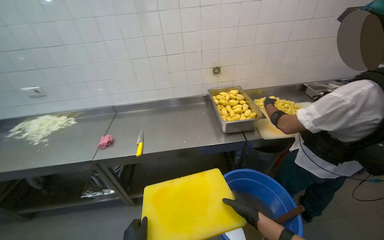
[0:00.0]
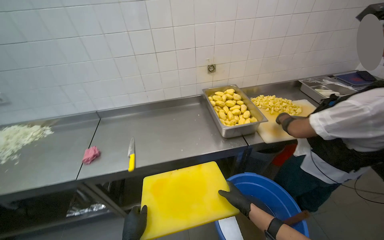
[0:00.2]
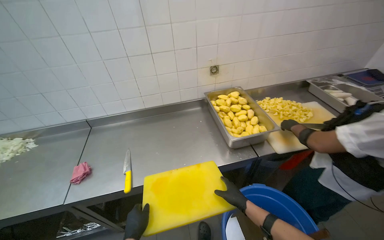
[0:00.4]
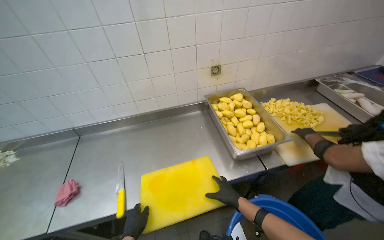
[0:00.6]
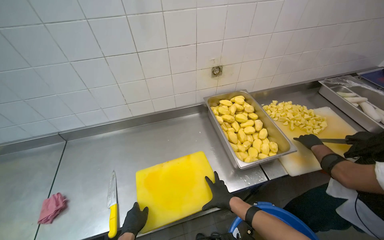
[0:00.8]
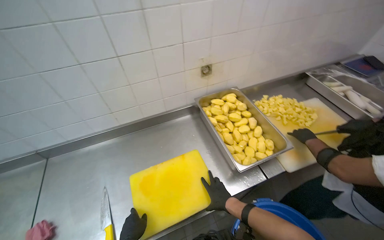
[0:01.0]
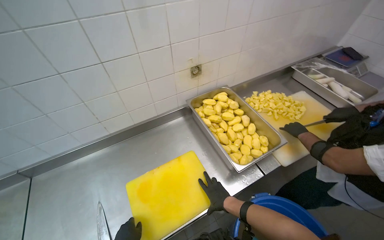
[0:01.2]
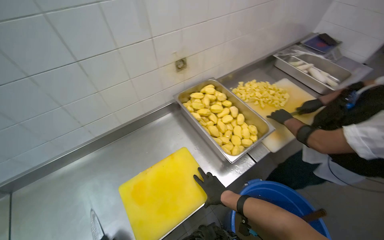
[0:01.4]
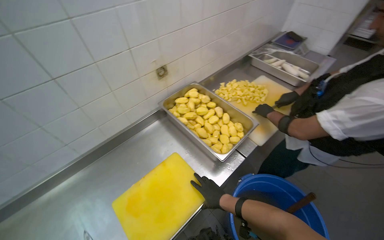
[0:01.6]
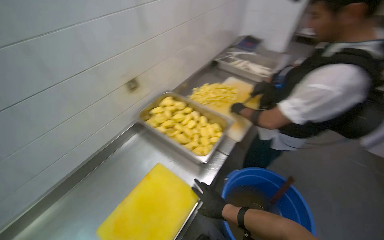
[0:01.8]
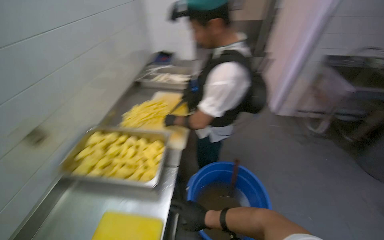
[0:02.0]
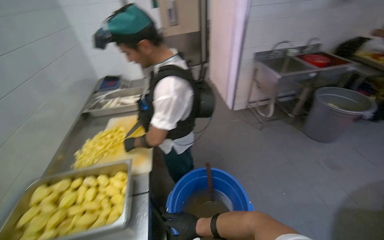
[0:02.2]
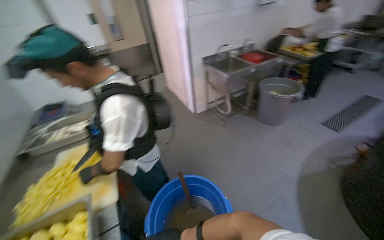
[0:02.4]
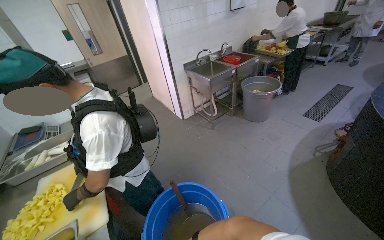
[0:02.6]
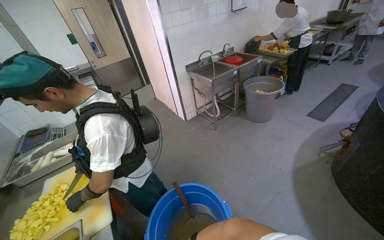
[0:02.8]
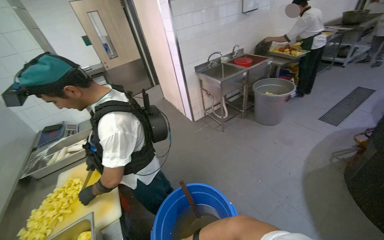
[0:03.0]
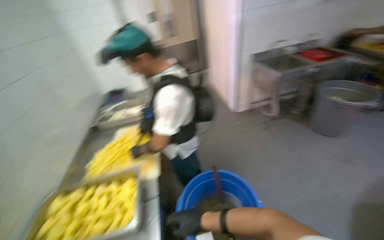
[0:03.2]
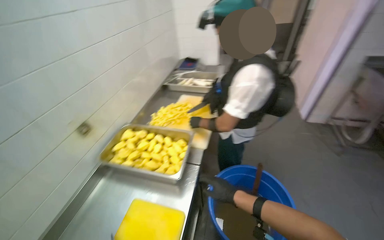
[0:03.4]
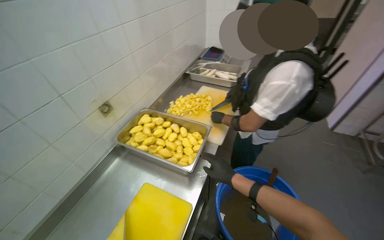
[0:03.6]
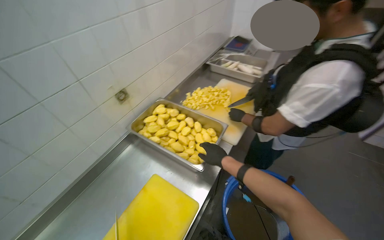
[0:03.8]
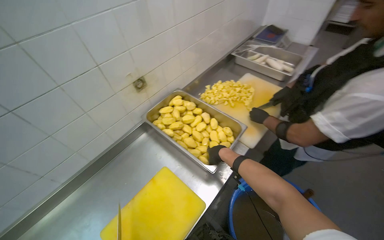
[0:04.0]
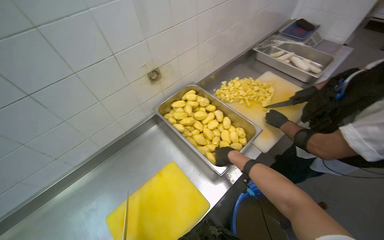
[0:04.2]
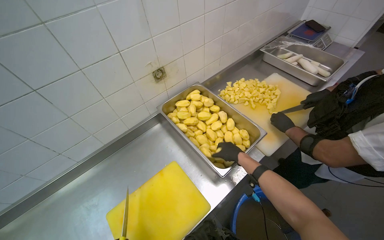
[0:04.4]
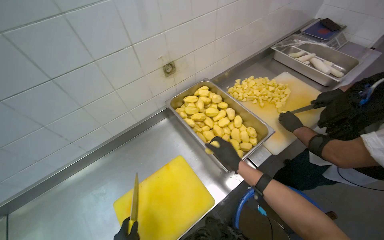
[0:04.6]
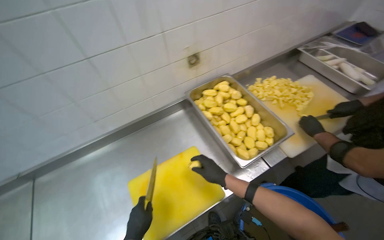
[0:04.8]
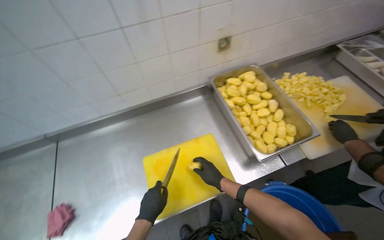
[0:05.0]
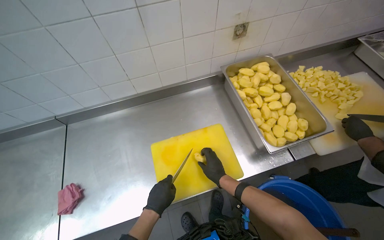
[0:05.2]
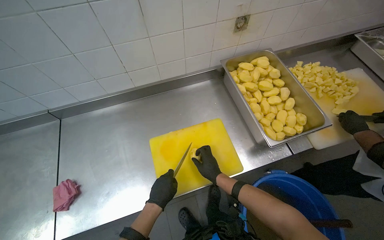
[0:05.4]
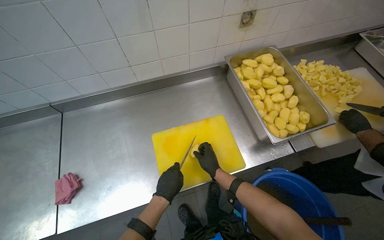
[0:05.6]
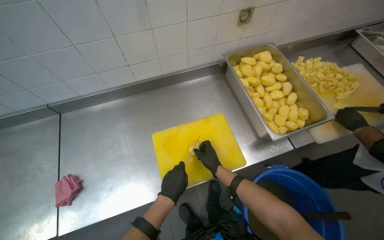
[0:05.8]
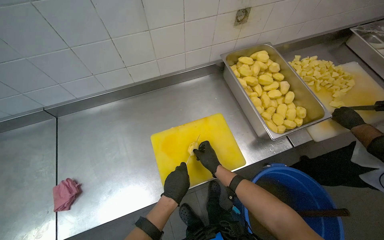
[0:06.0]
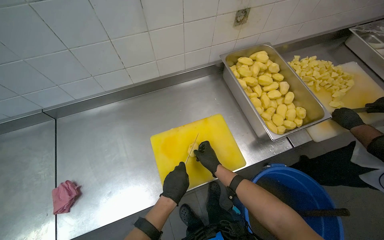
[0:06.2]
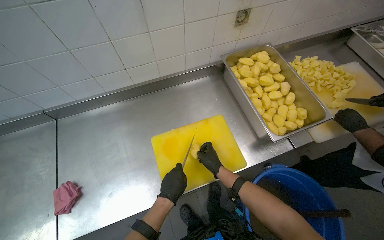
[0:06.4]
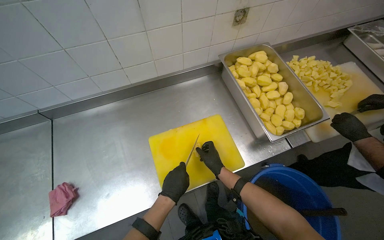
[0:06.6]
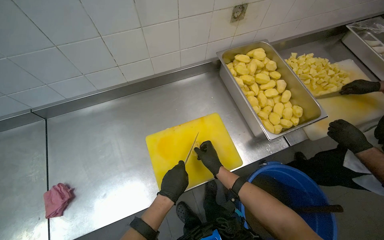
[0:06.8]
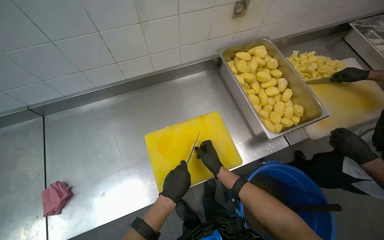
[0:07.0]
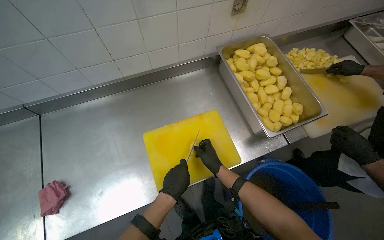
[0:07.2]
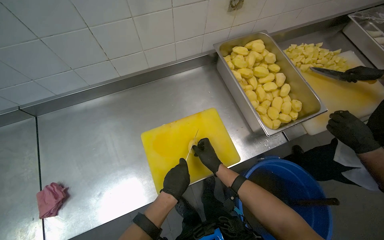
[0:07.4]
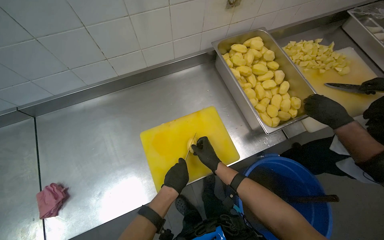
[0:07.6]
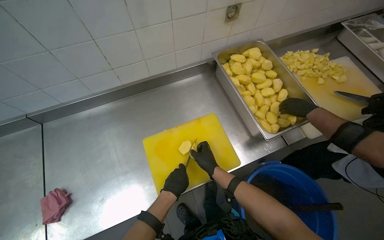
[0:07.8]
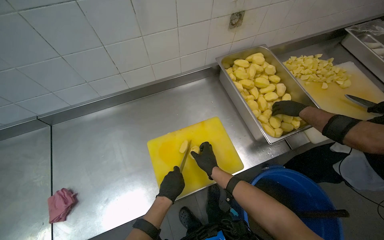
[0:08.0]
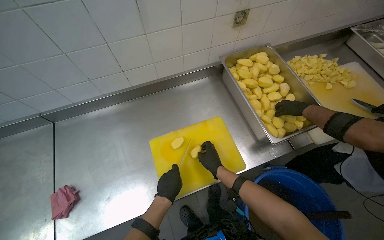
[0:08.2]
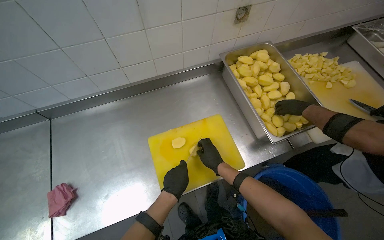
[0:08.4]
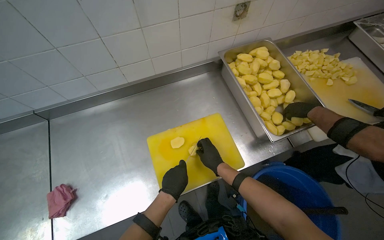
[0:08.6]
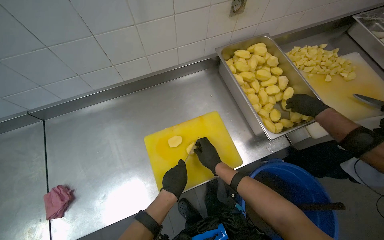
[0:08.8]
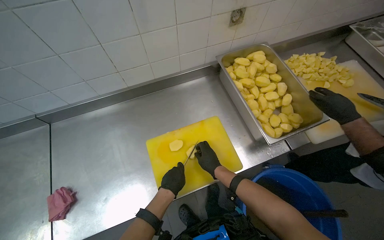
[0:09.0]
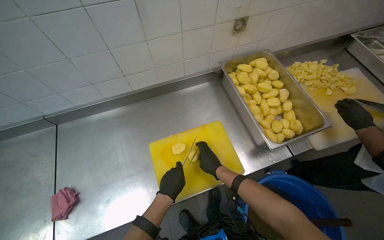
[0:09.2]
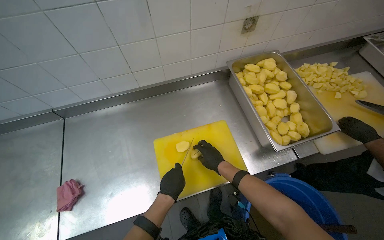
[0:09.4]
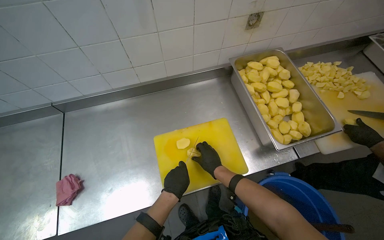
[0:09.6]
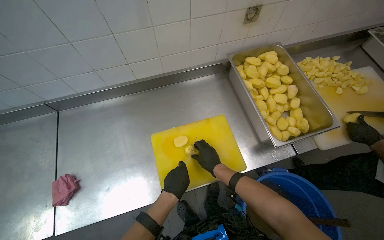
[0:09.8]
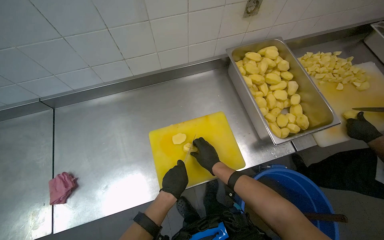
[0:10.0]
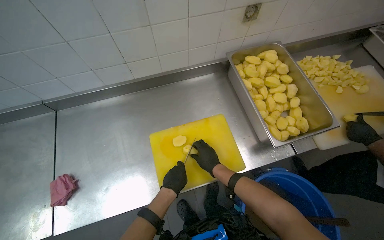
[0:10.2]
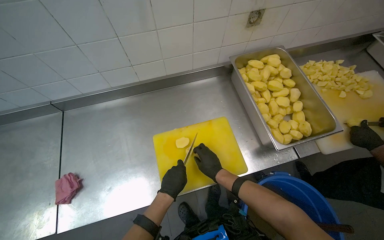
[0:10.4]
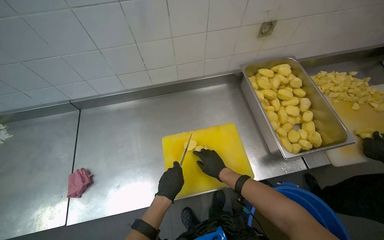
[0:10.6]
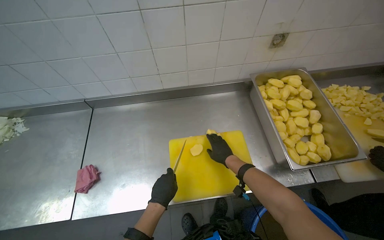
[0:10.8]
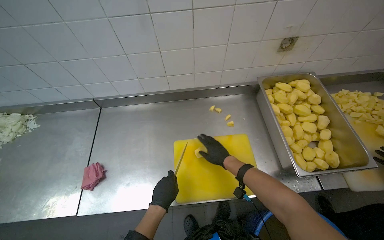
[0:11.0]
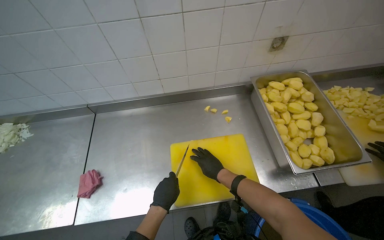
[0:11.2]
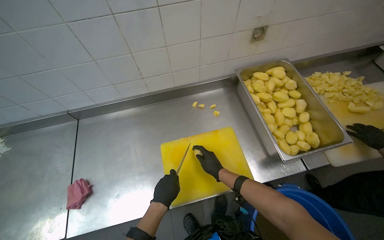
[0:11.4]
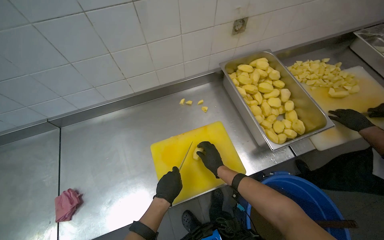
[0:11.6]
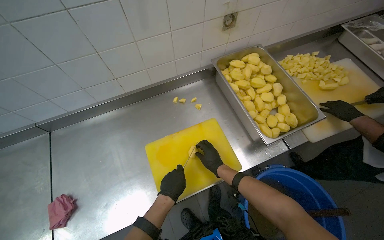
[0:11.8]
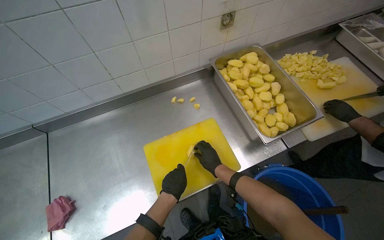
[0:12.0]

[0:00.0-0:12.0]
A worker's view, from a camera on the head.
Job: preparing food.
The whole recording: Chopping potatoes into cubes. The worker chops peeled potatoes into small cubes on a yellow cutting board.
0:00.0 to 0:01.6: The camera travels about 70 cm. The wearer looks roughly 35 degrees further to the right. The view tilts approximately 15 degrees downward.
0:01.6 to 0:03.0: The wearer's head swings approximately 80 degrees to the right. The camera pitches upward, by approximately 15 degrees.
0:03.0 to 0:04.4: The wearer looks about 80 degrees further to the left. The camera pitches downward, by roughly 25 degrees.
0:04.4 to 0:06.0: The right hand shifts about 35 cm to the left and down the picture.
0:06.0 to 0:10.4: The hands work in one place, with small movements.

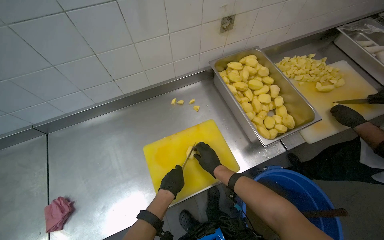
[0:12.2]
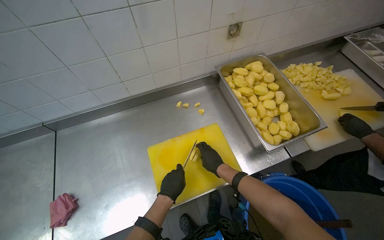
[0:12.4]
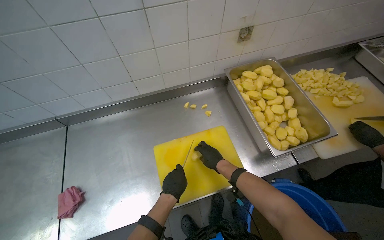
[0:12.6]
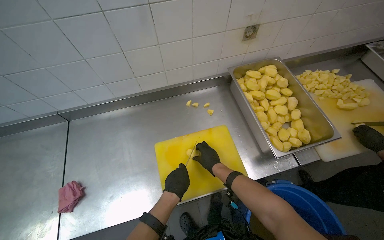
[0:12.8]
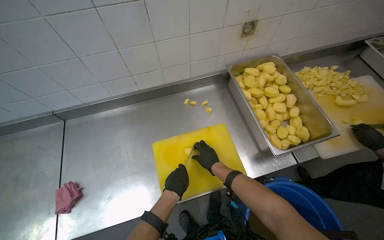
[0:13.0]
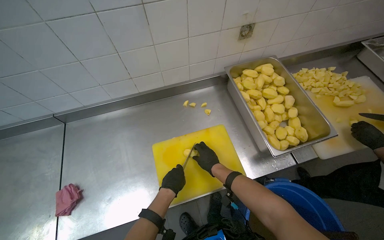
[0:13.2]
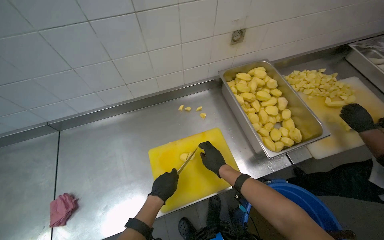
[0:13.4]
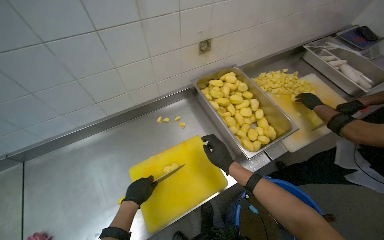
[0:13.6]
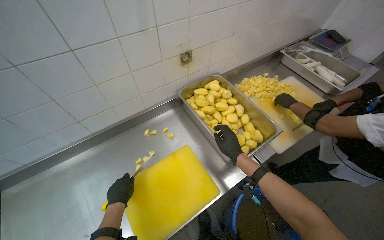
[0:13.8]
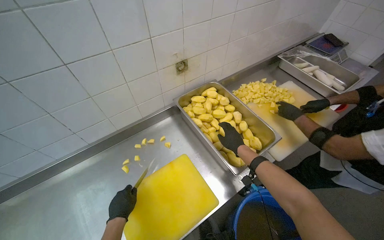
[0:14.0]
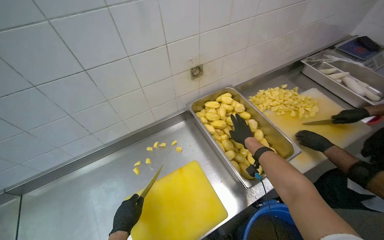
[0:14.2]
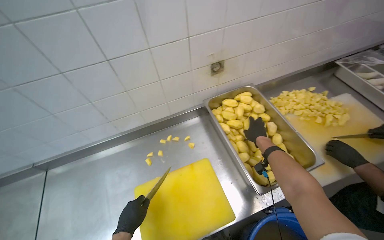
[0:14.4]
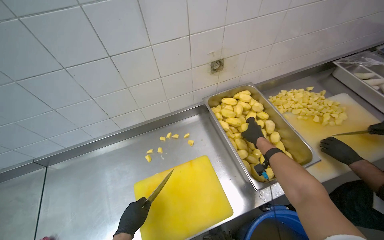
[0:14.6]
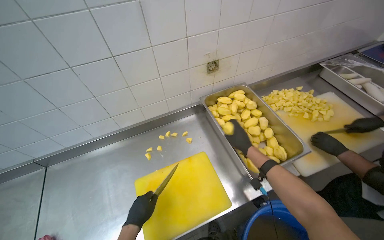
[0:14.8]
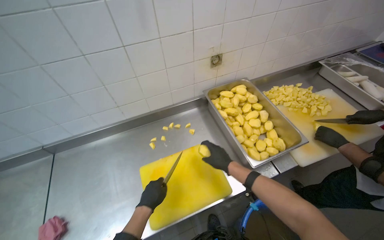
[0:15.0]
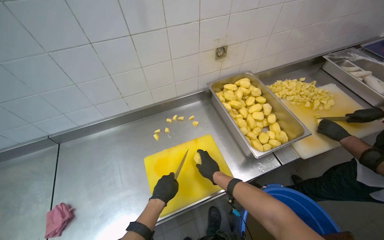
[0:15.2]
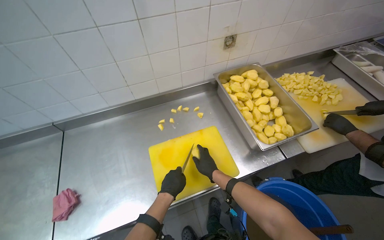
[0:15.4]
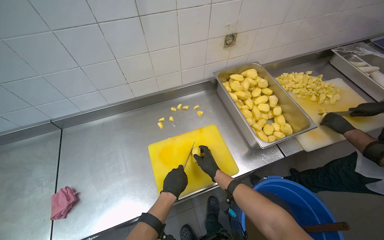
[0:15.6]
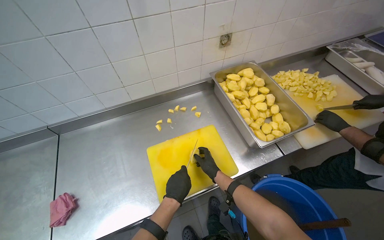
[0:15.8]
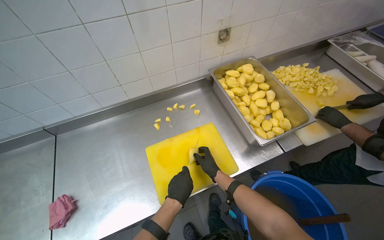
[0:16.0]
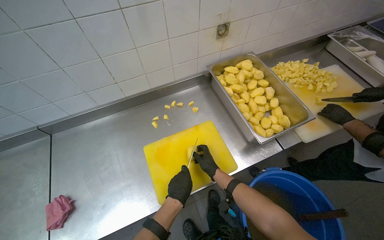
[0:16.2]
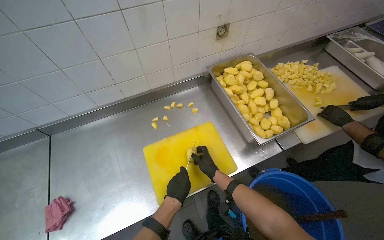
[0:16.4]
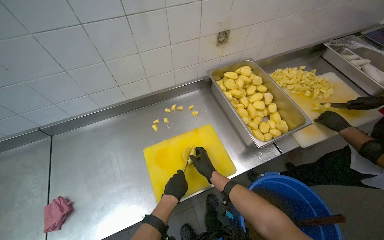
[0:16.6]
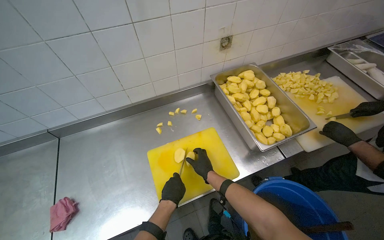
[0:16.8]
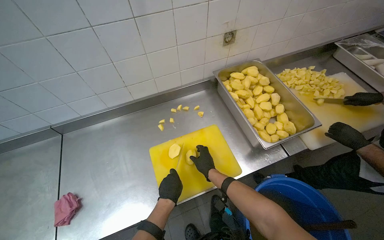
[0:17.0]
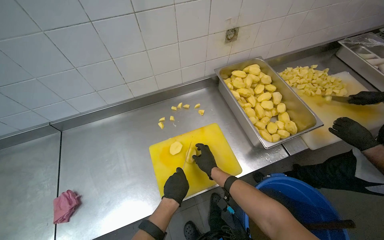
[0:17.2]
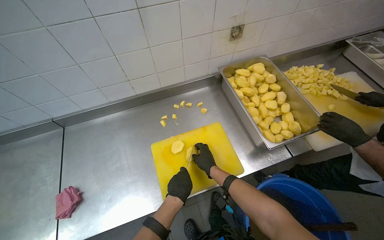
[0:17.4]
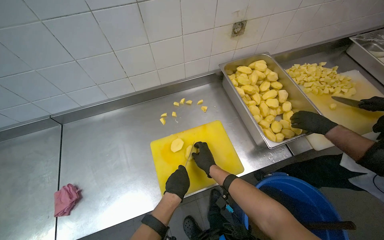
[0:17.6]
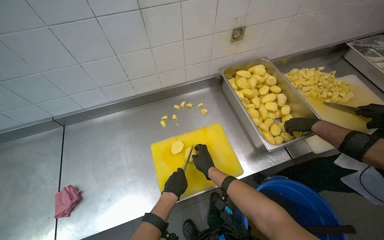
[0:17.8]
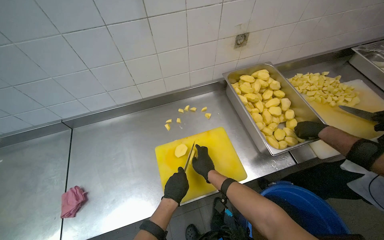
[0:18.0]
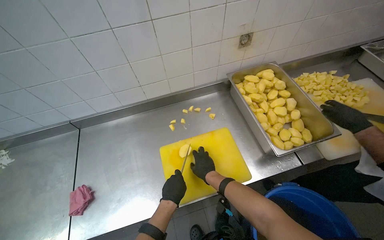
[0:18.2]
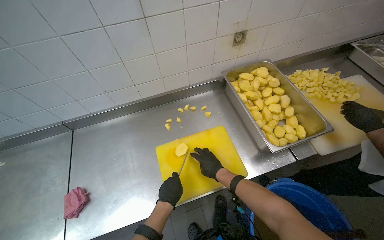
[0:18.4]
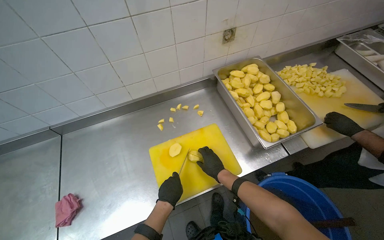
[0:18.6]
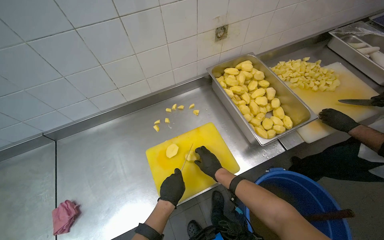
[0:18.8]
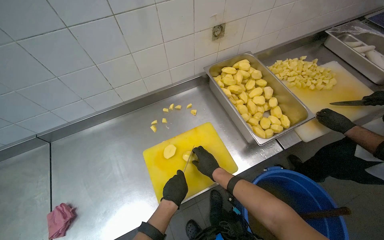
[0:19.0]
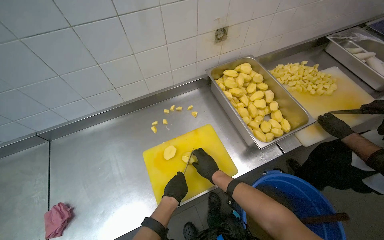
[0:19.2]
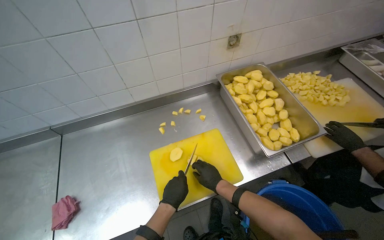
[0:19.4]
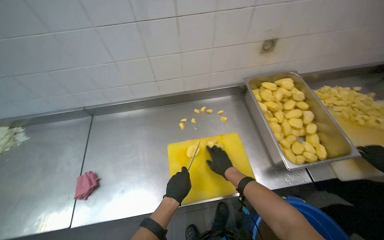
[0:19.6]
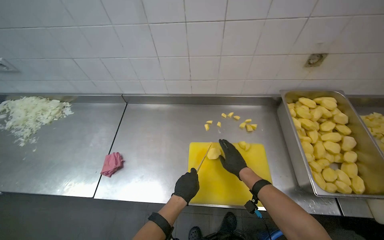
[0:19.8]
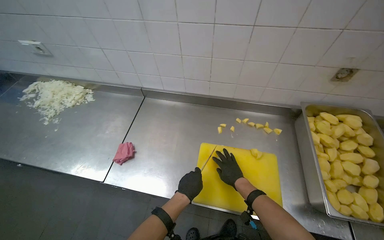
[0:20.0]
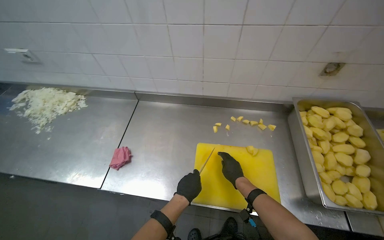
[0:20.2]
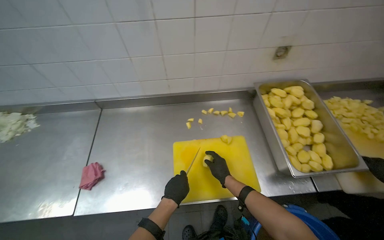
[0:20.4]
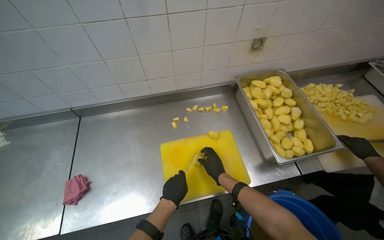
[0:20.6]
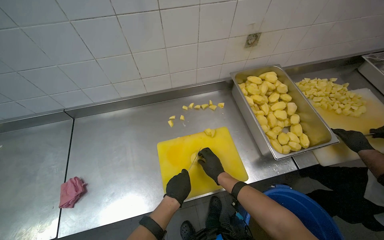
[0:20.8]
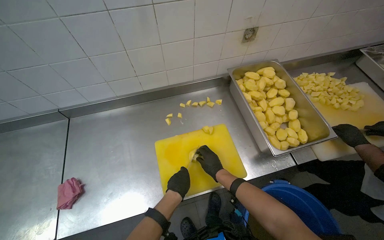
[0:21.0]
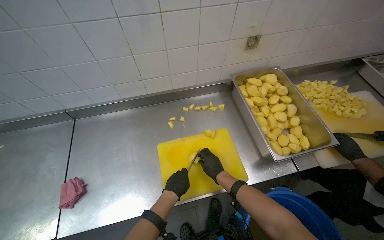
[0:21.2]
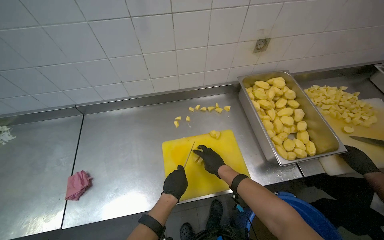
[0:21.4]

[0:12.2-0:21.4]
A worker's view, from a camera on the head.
Job: preparing food.
The whole recording: Chopping potatoes into cubes. The worker chops peeled potatoes into small cubes on a yellow cutting board.
0:12.2 to 0:13.8: The right hand moves to the right and up the picture, roughly 20 cm, while the left hand travels farther from the camera and to the left by some 15 cm.
0:16.8 to 0:18.4: The hands work in one place, with small movements.
0:18.4 to 0:19.8: The head rotates some 20 degrees to the left.
